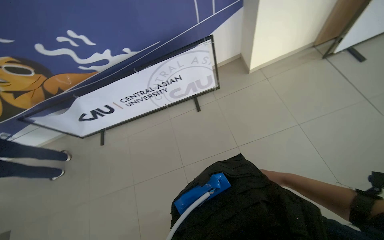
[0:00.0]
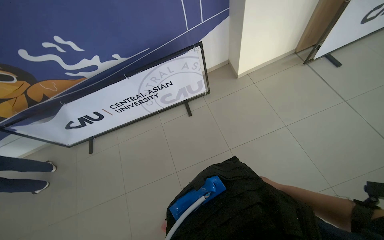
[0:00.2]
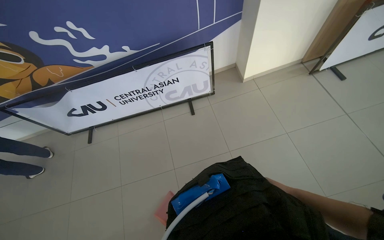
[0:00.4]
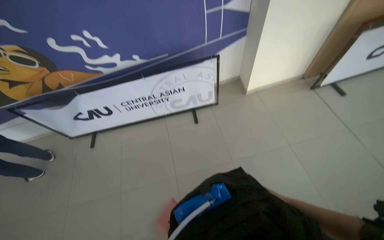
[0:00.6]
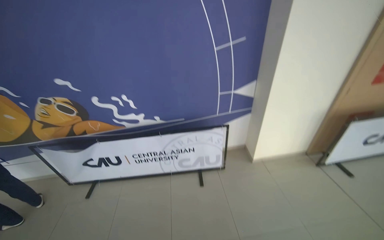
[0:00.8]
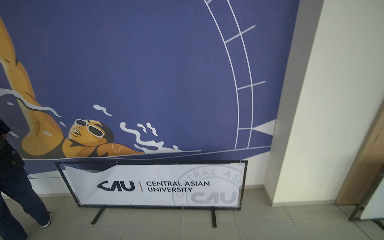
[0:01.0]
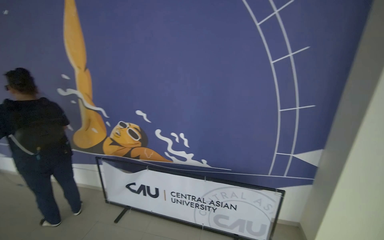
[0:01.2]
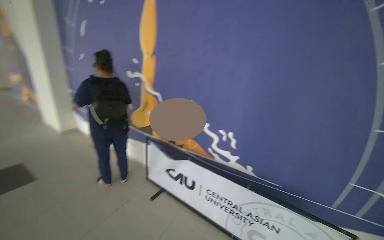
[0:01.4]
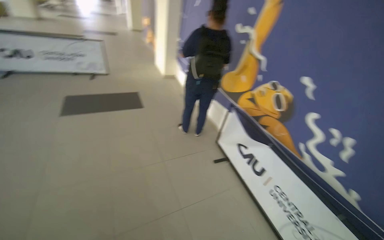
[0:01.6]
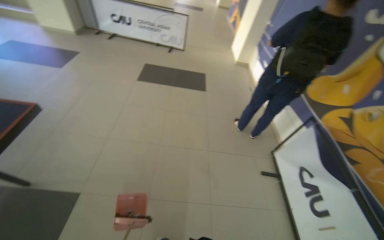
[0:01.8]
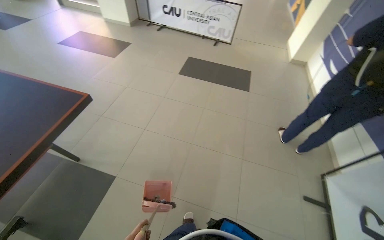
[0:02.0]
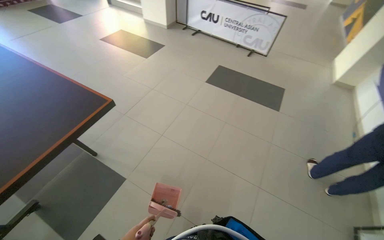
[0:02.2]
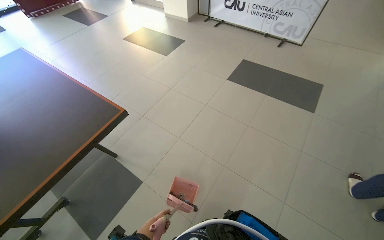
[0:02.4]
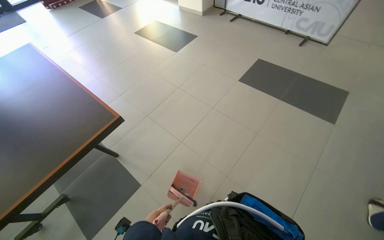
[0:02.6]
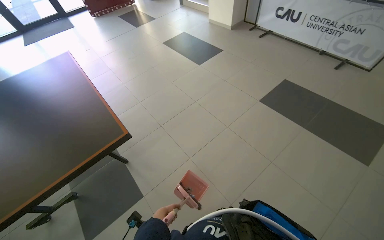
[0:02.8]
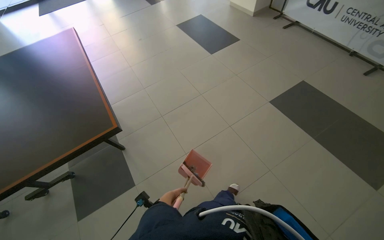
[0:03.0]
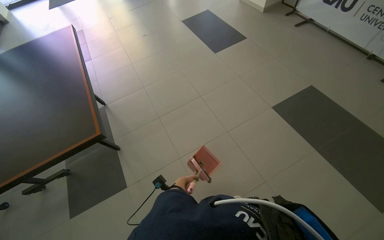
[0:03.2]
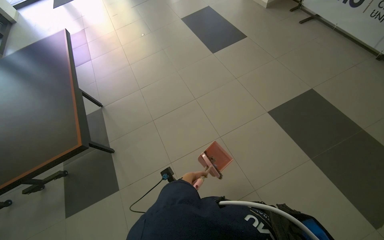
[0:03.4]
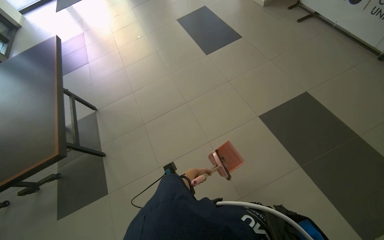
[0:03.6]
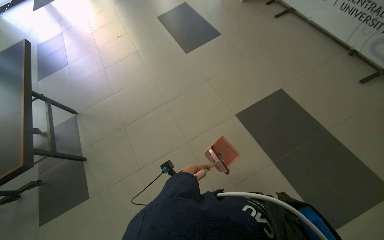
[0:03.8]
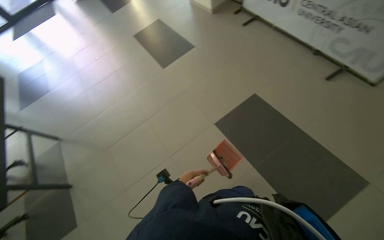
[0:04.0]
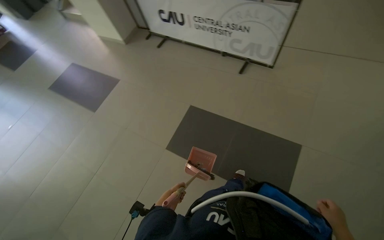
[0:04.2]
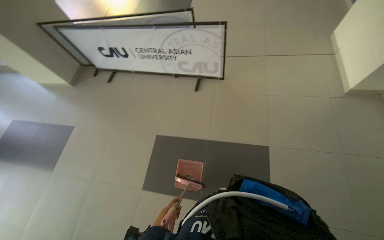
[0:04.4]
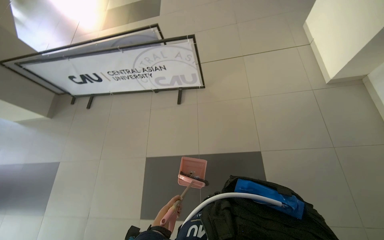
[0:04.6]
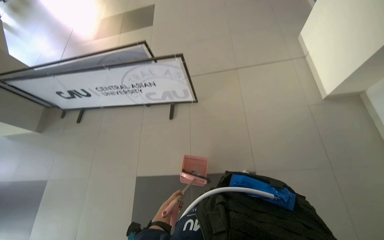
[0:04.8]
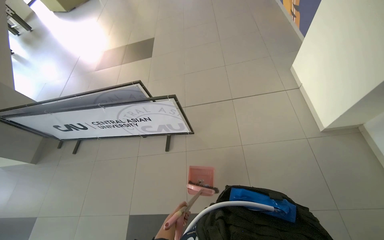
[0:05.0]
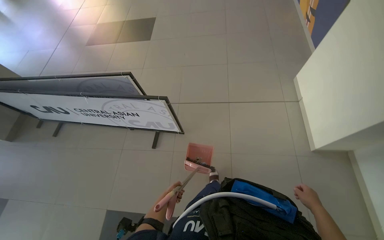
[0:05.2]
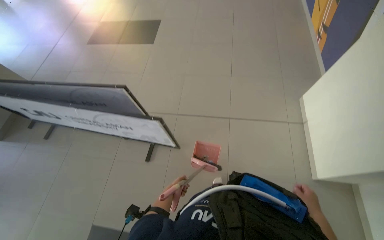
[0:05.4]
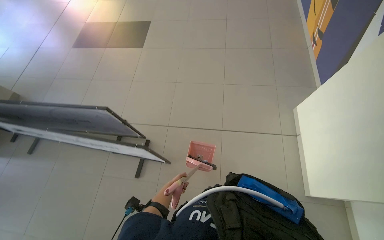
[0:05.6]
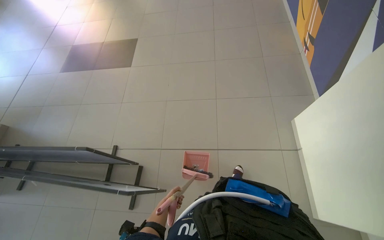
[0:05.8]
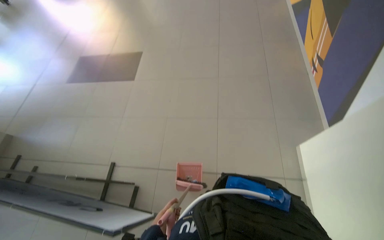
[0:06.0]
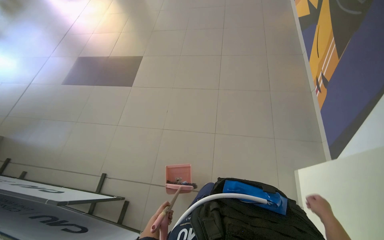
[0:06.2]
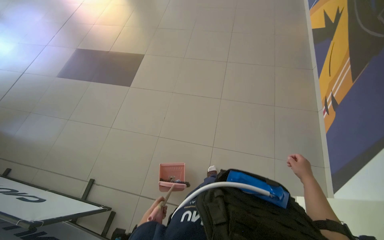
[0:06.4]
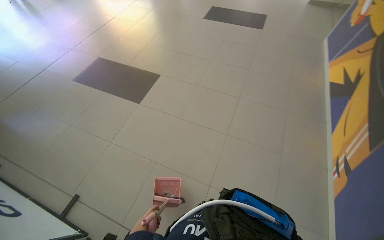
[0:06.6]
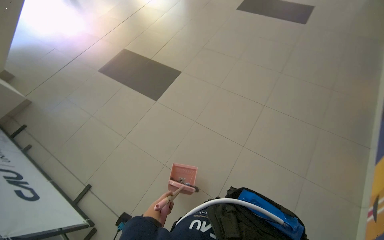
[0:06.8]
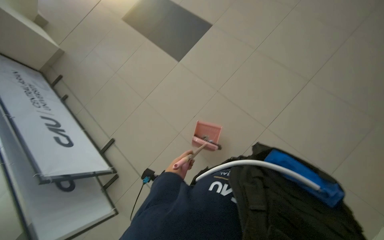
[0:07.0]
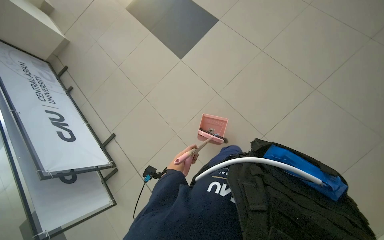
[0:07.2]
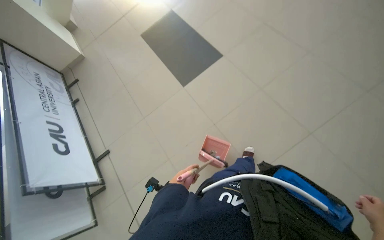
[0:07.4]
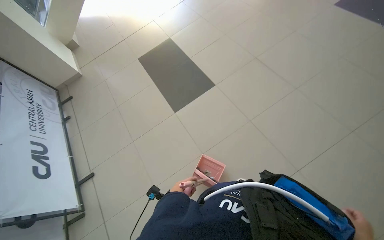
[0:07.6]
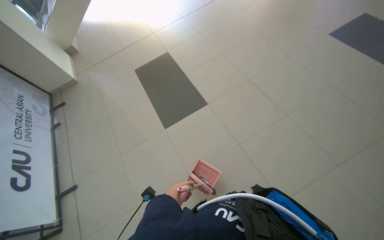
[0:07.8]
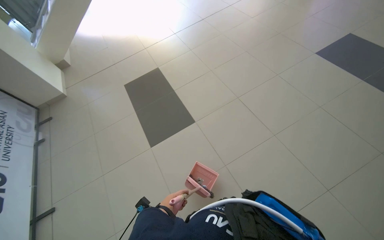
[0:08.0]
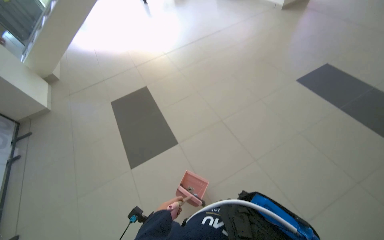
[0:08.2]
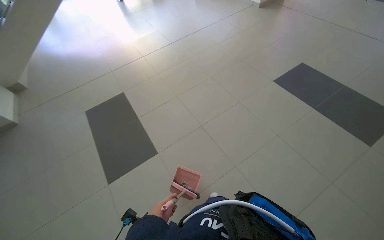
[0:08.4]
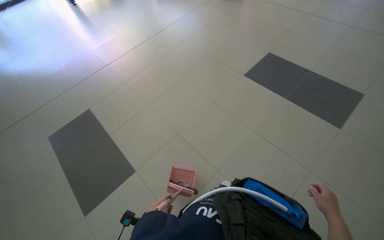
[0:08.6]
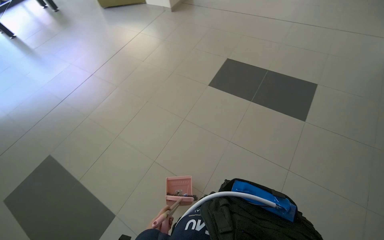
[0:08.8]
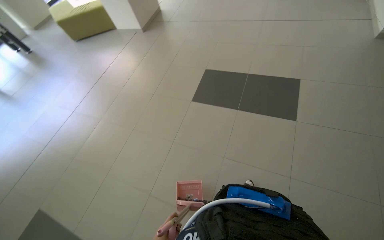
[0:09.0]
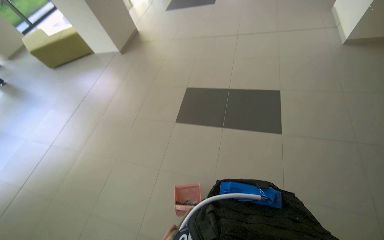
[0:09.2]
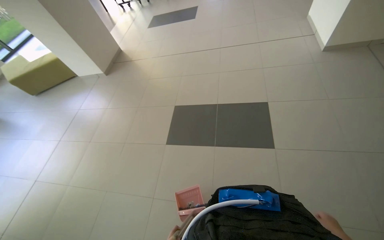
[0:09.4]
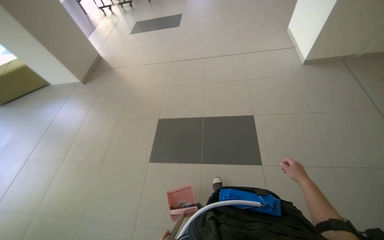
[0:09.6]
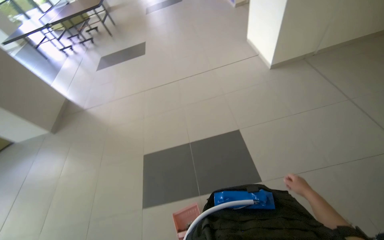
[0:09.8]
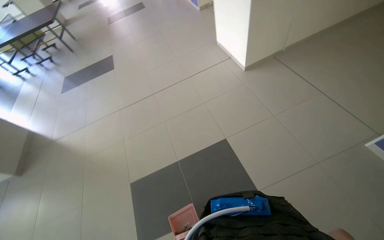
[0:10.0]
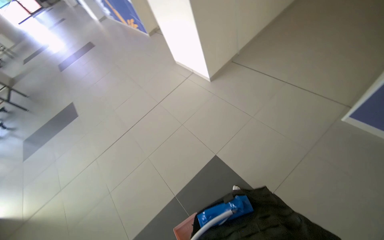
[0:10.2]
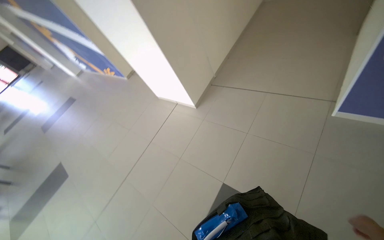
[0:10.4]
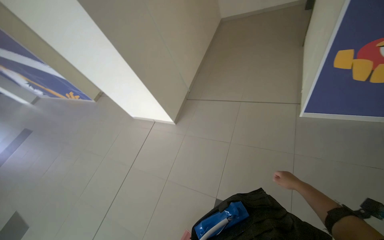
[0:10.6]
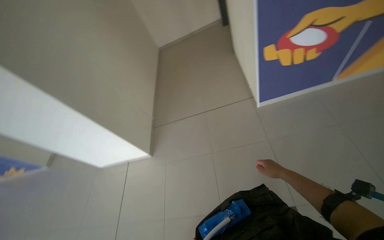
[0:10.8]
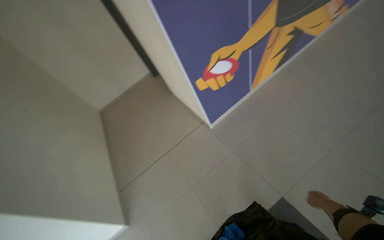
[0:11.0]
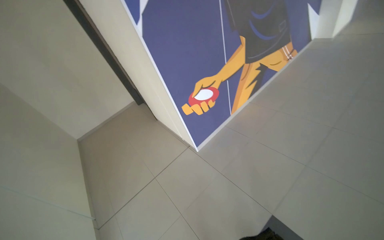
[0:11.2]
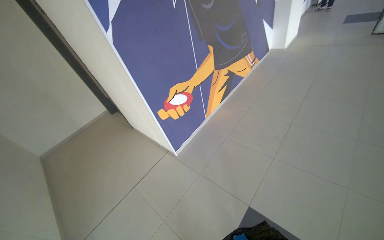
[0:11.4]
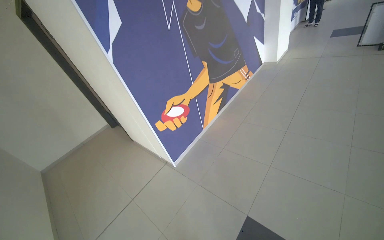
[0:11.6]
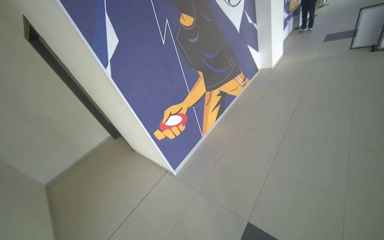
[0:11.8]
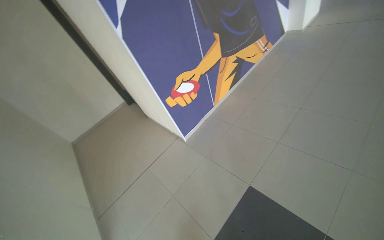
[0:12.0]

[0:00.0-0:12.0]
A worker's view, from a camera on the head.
Job: sweeping floor.
The whole recording: Sweeping and collecting debris from floor. The worker sweeps debris from the floor with a broom and collects it into a dustpan.
0.0 to 1.6 s: The head travels roughly 50 cm. The wearer's head swings approximately 80 degrees to the left. The camera pitches upward, by approximately 30 degrees.
1.6 to 3.0 s: The wearer moves some 1 m. The head rotates approximately 85 degrees to the left. The view tips downward by roughly 15 degrees.
3.0 to 4.4 s: The camera is carried about 1.5 m. The wearer's head swings approximately 50 degrees to the right.
4.4 to 6.0 s: The wearer moves some 1.5 m.
6.0 to 7.6 s: The head travels roughly 1 m. The wearer looks some 50 degrees further to the left.
7.6 to 9.0 s: The head travels approximately 1 m. The head turns to the right by some 35 degrees. The camera pitches upward, by about 10 degrees.
9.0 to 10.4 s: The head travels some 90 cm. The wearer's head swings about 80 degrees to the right. The wearer looks approximately 30 degrees further upward.
10.4 to 12.0 s: The wearer looks roughly 75 degrees further to the right. The view tilts some 35 degrees upward.

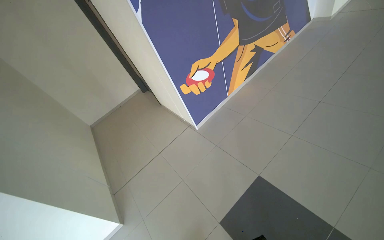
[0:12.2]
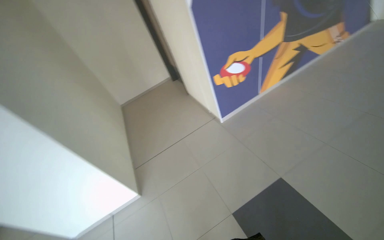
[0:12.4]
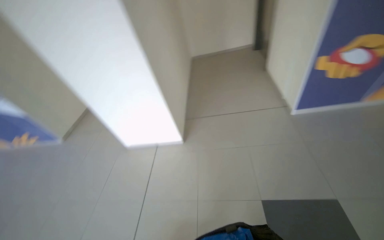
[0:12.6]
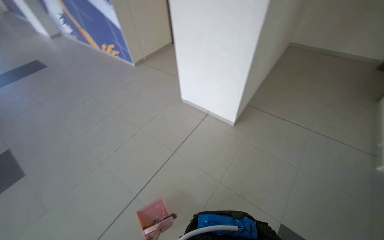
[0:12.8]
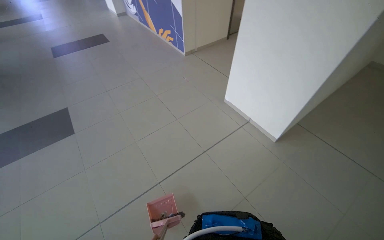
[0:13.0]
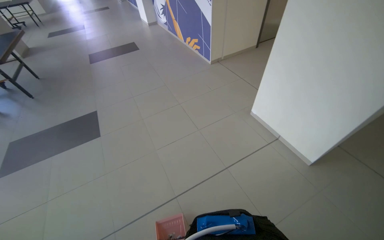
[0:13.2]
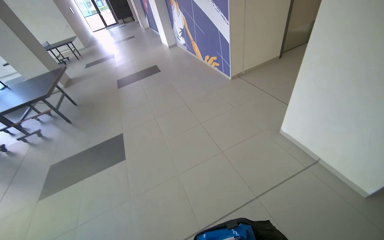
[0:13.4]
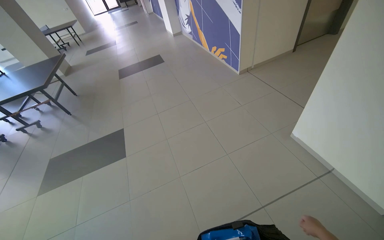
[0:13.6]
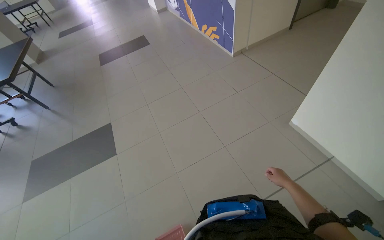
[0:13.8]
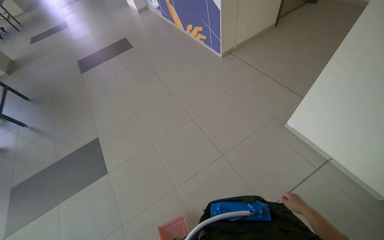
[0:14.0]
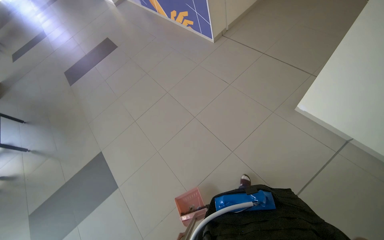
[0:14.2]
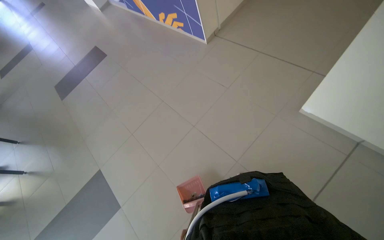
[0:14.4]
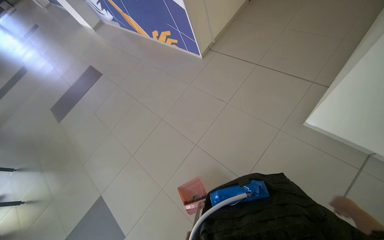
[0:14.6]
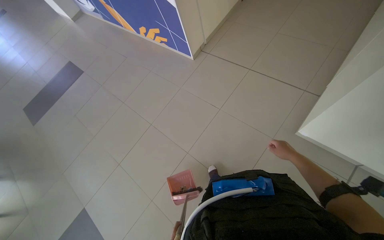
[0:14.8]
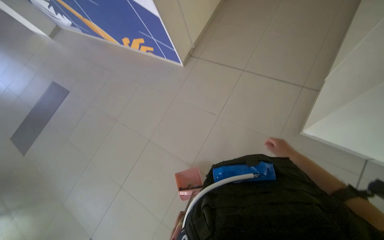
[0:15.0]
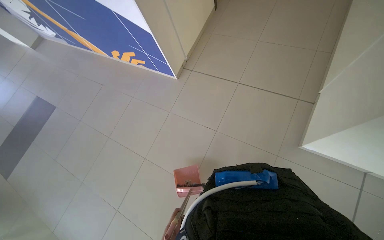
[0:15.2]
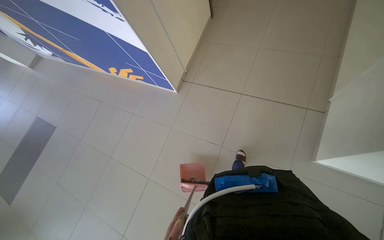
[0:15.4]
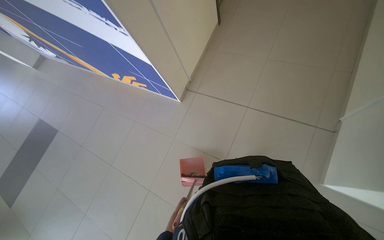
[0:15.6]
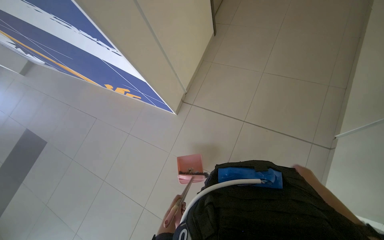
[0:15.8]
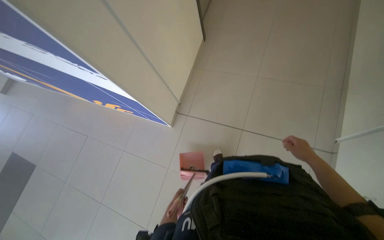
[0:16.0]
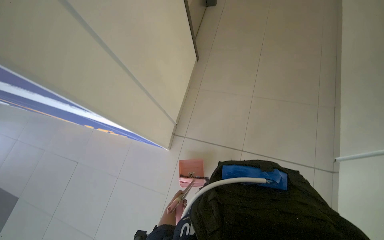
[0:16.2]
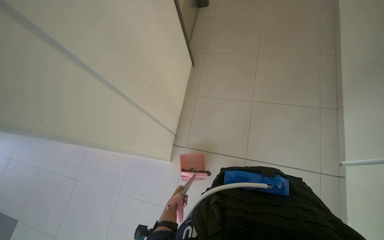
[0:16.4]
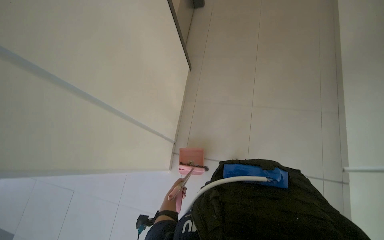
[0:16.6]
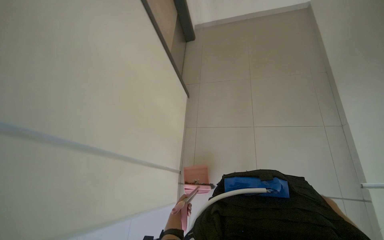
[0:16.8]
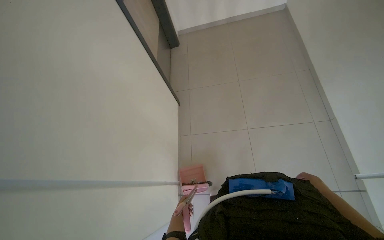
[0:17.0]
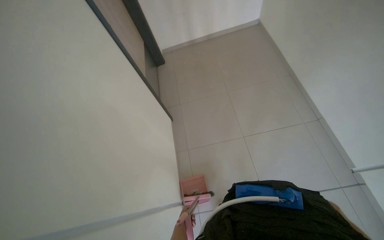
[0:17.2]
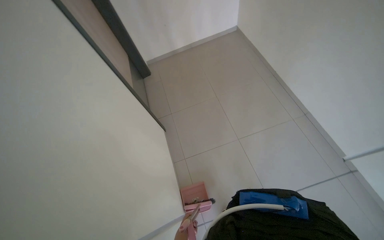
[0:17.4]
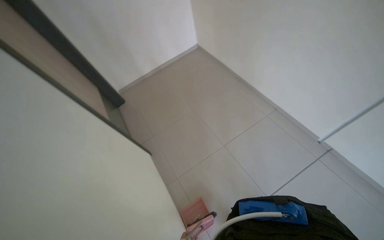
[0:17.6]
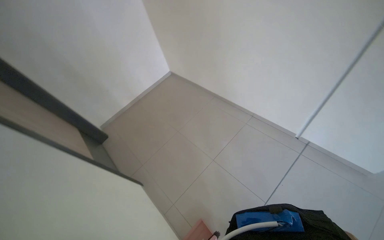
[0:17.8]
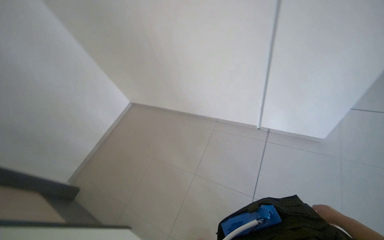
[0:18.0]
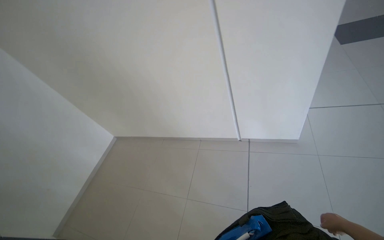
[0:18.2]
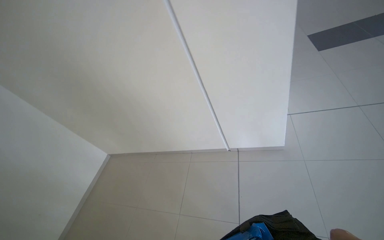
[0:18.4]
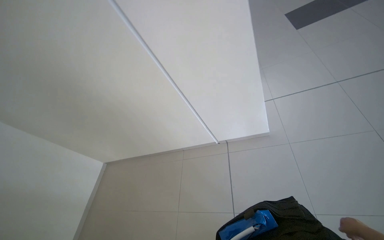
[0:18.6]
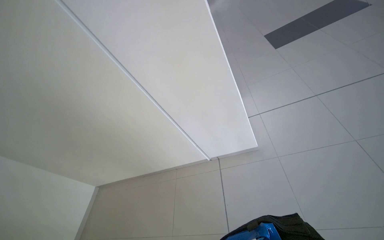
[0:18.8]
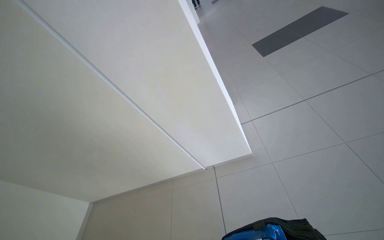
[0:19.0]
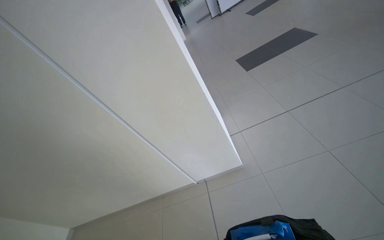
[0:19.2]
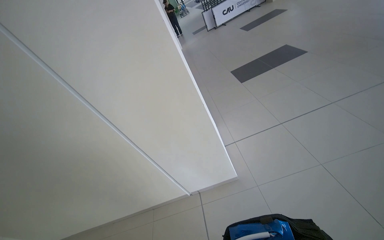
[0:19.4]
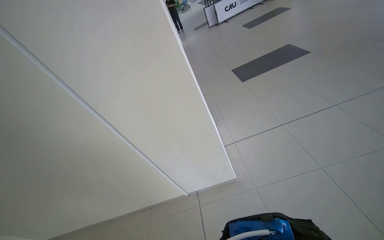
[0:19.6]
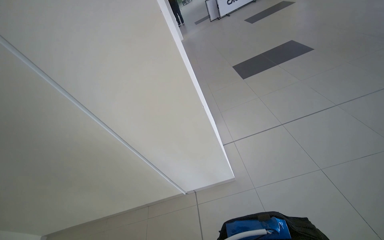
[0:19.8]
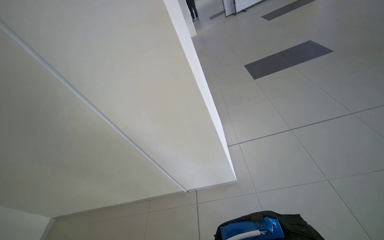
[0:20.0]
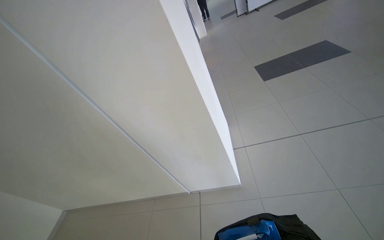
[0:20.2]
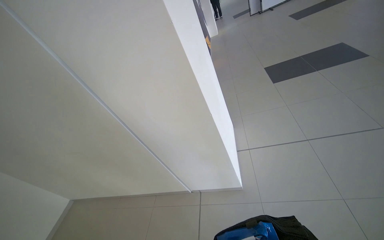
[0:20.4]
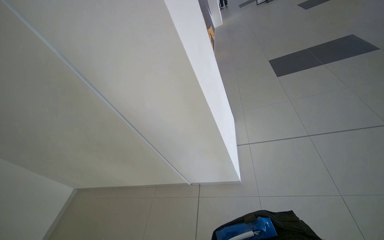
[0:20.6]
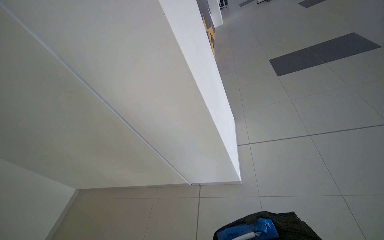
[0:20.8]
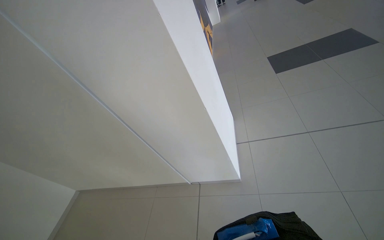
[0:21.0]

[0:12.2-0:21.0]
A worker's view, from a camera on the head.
Job: sweeping floor.
The whole recording: Sweeping and collecting debris from floor. The worker sweeps debris from the floor with a broom and collects it into a dustpan.
12.2 to 13.6 s: The wearer moves approximately 1 m. The head turns to the left by about 105 degrees. The view tilts about 20 degrees downward.
13.6 to 15.2 s: The camera is carried approximately 1 m. The head turns to the right by approximately 40 degrees.
15.2 to 16.6 s: The wearer looks approximately 30 degrees further upward.
16.6 to 18.0 s: The head turns to the right by some 70 degrees. The camera pitches upward, by approximately 40 degrees.
18.0 to 19.6 s: The head rotates some 35 degrees to the right. The view tilts approximately 25 degrees upward.
